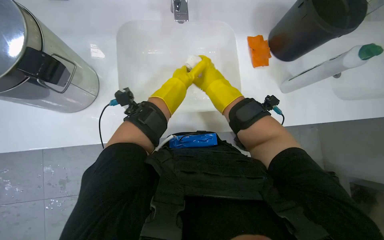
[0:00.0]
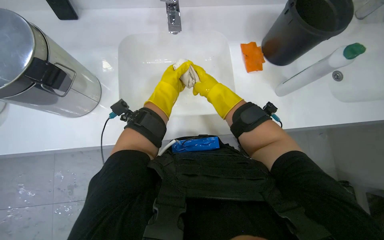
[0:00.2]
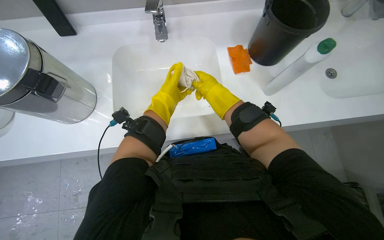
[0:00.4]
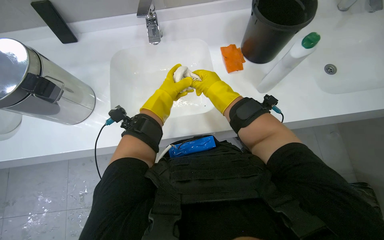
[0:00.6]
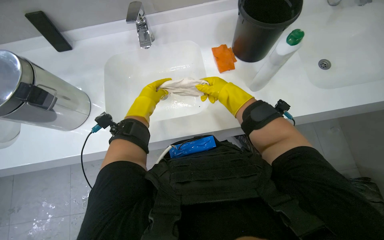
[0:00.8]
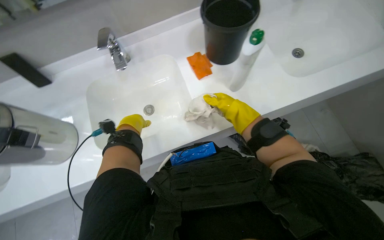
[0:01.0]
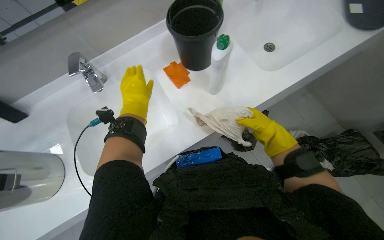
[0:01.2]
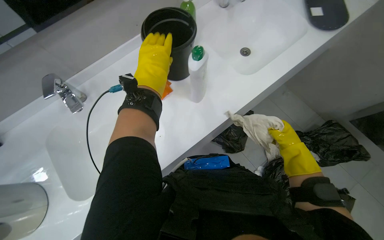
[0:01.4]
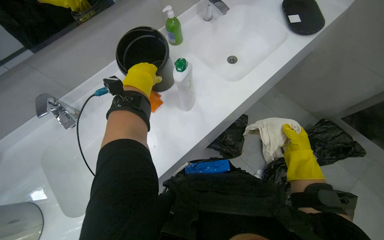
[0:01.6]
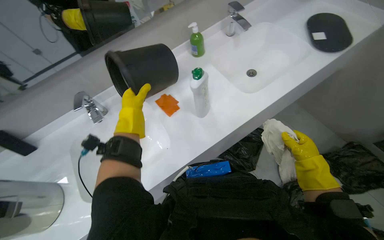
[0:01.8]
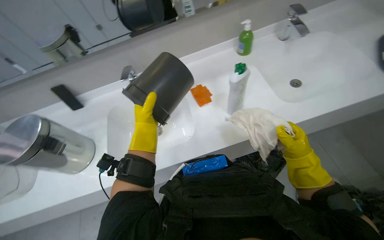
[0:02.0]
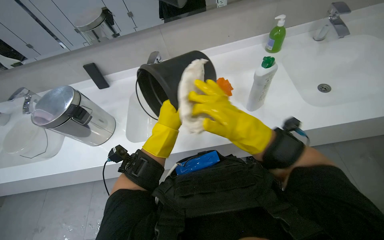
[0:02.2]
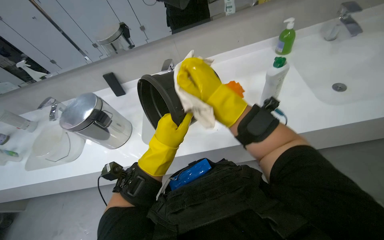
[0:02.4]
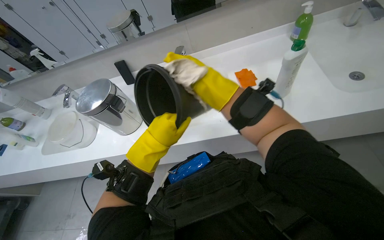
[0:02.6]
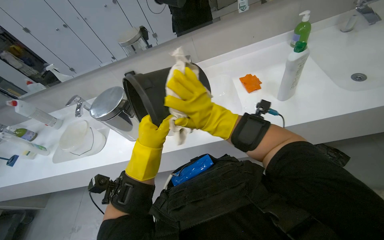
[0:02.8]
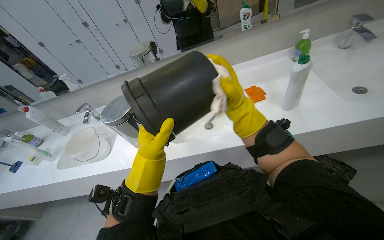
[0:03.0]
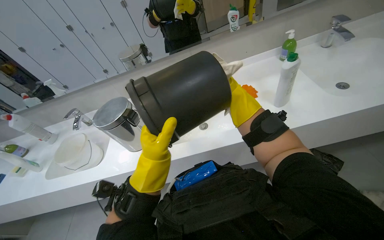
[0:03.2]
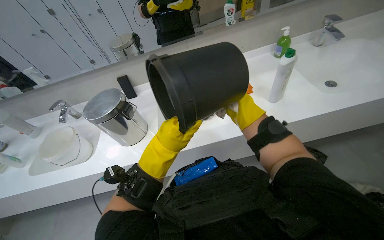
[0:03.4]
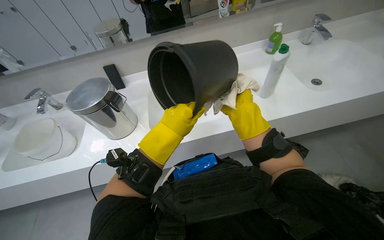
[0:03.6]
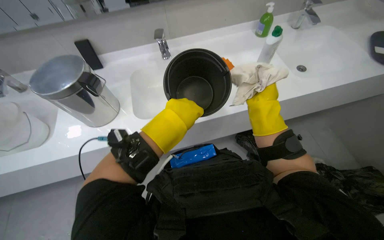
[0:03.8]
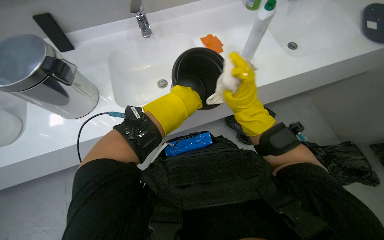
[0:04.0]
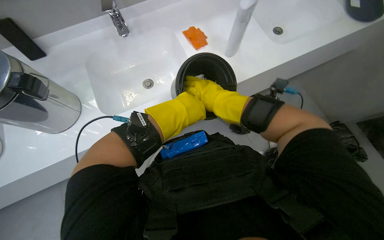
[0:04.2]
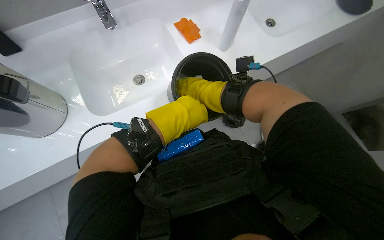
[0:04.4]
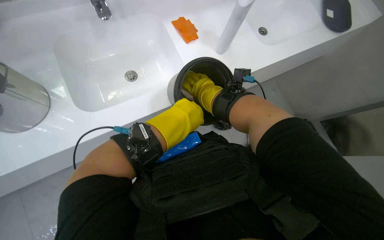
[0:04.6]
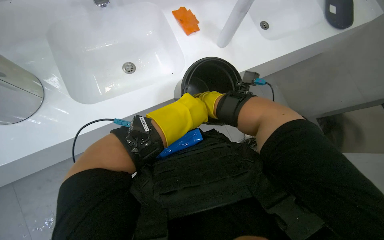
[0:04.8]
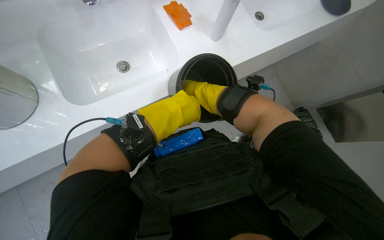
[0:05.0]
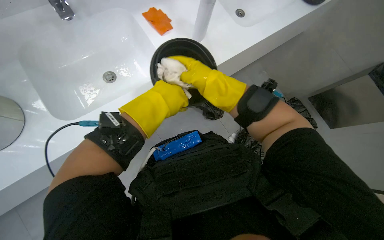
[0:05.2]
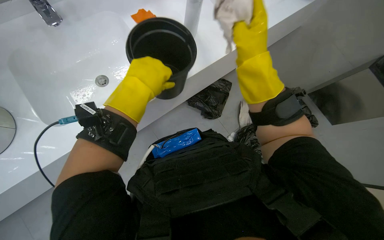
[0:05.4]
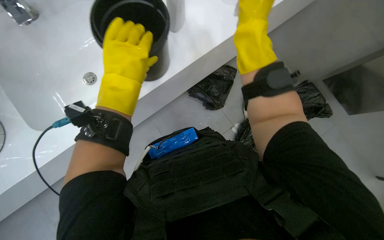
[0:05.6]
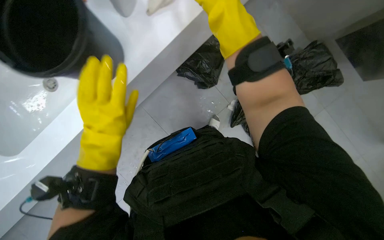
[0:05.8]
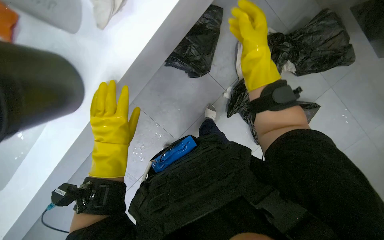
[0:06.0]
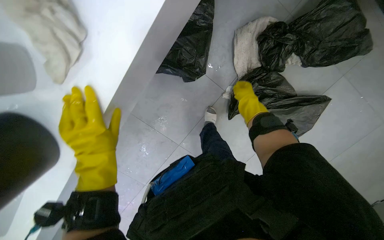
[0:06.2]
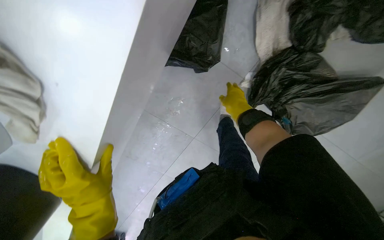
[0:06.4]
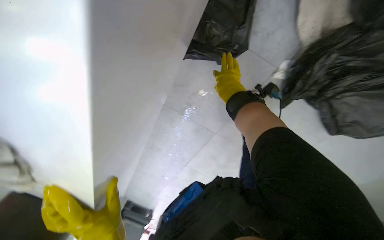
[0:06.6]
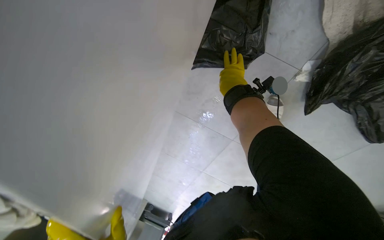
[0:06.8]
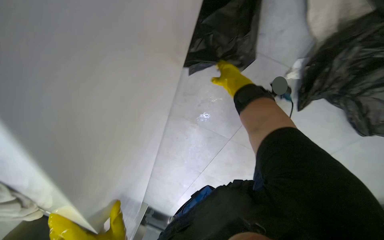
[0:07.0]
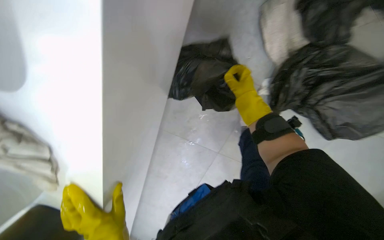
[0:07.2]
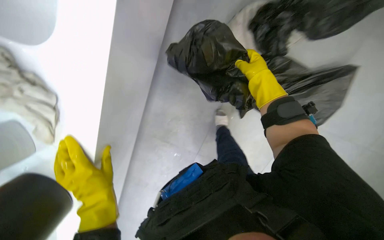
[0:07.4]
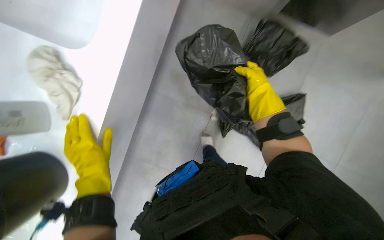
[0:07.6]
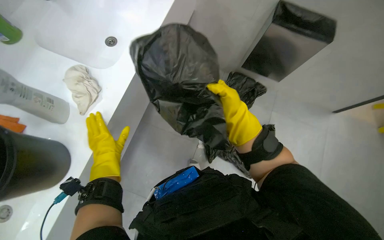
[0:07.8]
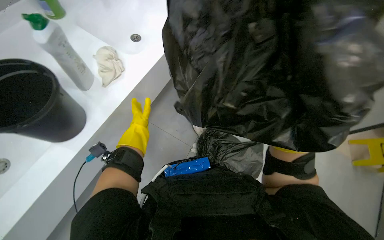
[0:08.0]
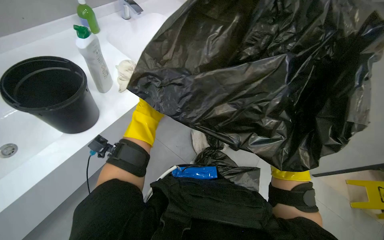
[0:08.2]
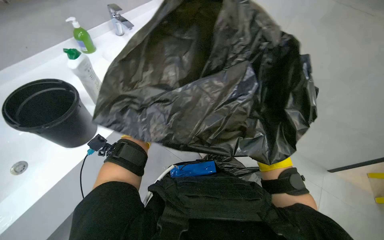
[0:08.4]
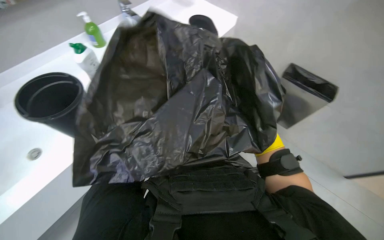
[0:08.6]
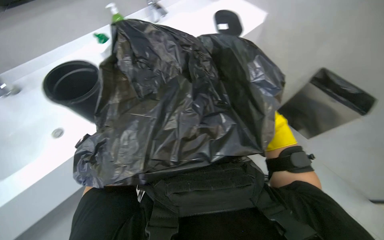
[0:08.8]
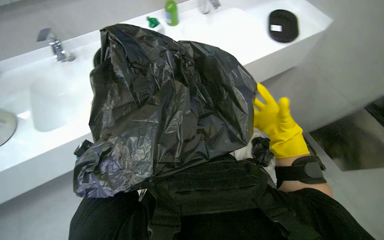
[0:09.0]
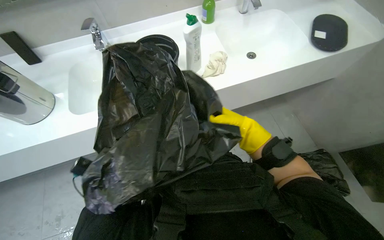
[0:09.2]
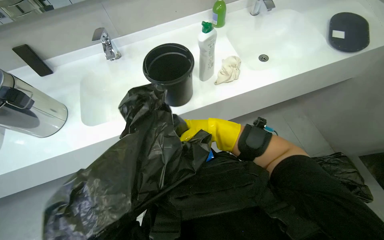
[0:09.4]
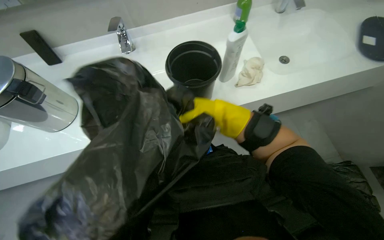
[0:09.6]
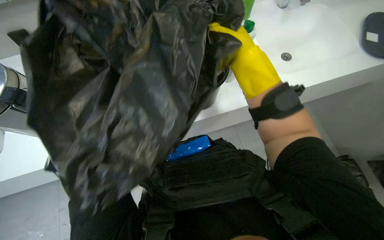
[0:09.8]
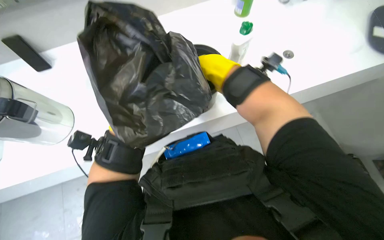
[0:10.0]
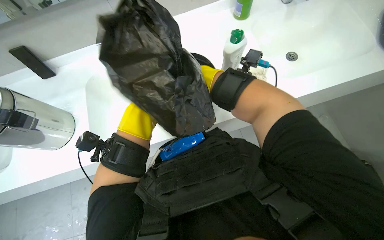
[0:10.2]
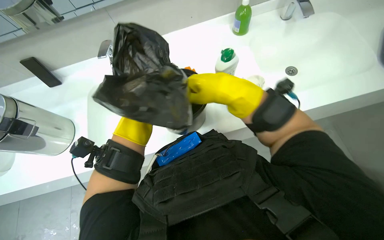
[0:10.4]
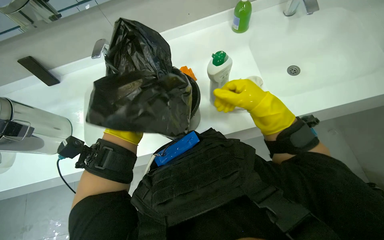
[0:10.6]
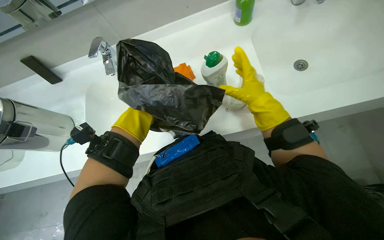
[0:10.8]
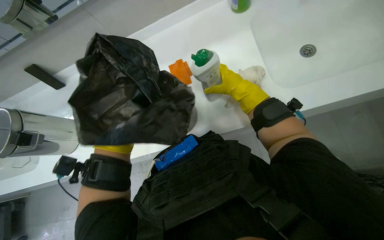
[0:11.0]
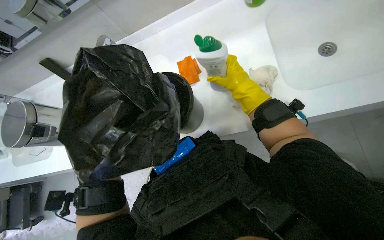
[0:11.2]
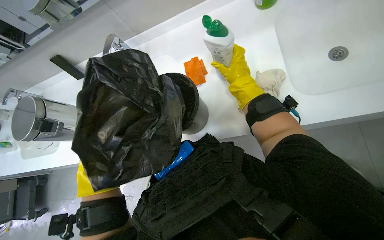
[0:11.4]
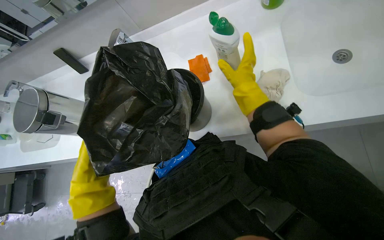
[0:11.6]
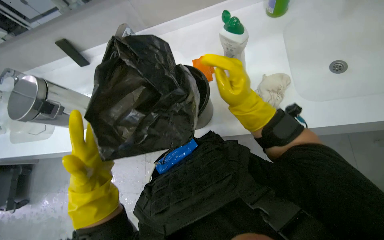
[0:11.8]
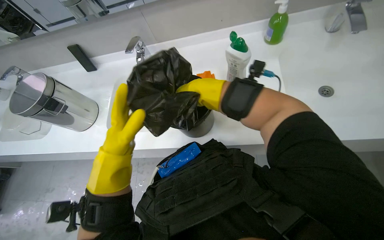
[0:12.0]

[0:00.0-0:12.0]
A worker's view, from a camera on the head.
Job: managing trash.
The whole recording: Cleaning and preparing a trash bucket. The worker wrings a cloth, lines a black bucket with a trash bag, cleans the bucket, and places the bag into a metal trash bin.
0:00.0 to 0:01.6: The wearer looks some 45 degrees further to the right. The wearer looks roughly 15 degrees further upward.
0:01.6 to 0:03.0: The head rotates roughly 40 degrees to the left. The view tilts some 10 degrees upward.
0:03.0 to 0:04.4: The head turns to the right by about 30 degrees. The view tilts about 20 degrees downward. The left hand moves to the right, roughly 20 cm.
0:04.4 to 0:06.0: The wearer looks about 15 degrees further to the right. The view tips downward by approximately 15 degrees. The right hand goes nearer and farther, some 25 cm each way, reversing 2 times, while the left hand heads farther from the camera, to the left and down the picture, covering about 25 cm.
0:06.0 to 0:07.6: The view tips upward by some 20 degrees.
0:07.6 to 0:09.0: The head rotates roughly 45 degrees to the right. The view tips upward by about 25 degrees.
0:09.0 to 0:10.4: The right hand is displaced to the left and up the picture by approximately 40 cm.

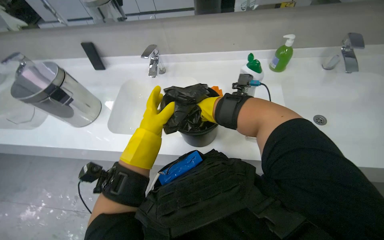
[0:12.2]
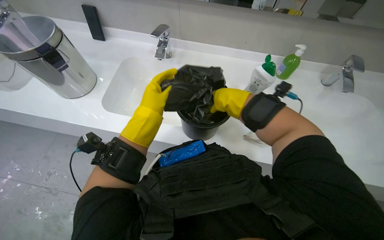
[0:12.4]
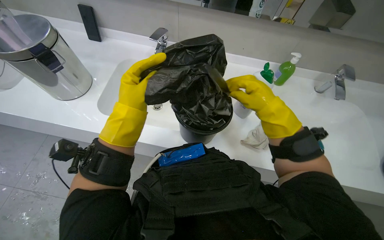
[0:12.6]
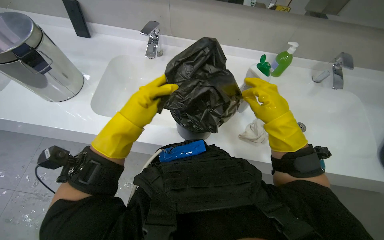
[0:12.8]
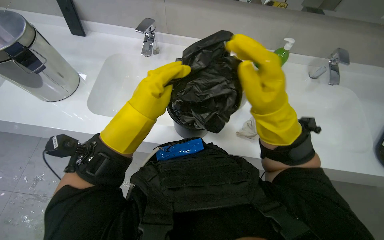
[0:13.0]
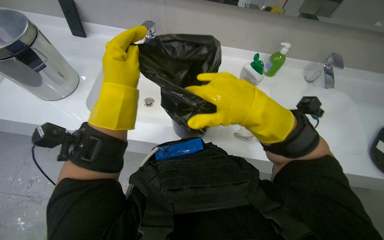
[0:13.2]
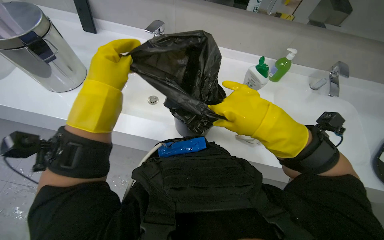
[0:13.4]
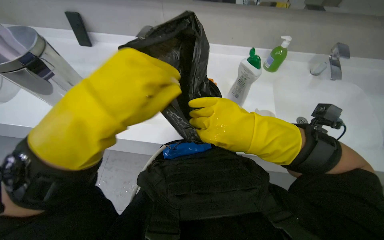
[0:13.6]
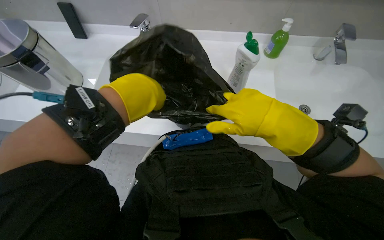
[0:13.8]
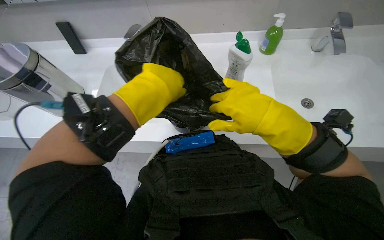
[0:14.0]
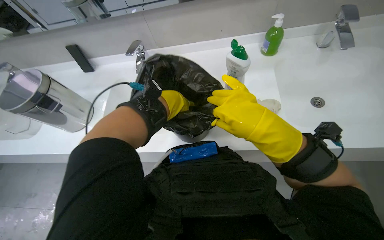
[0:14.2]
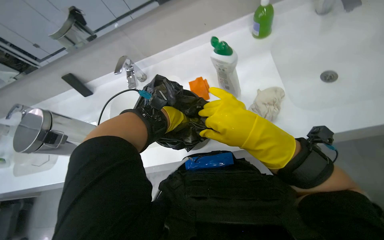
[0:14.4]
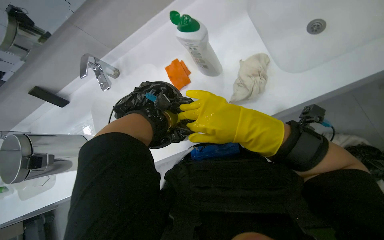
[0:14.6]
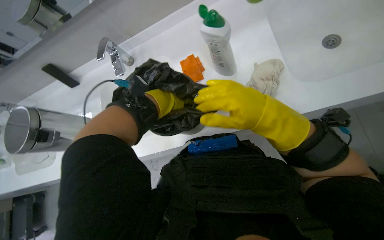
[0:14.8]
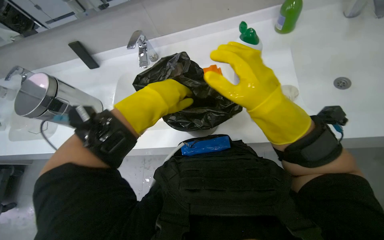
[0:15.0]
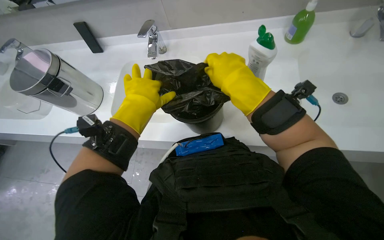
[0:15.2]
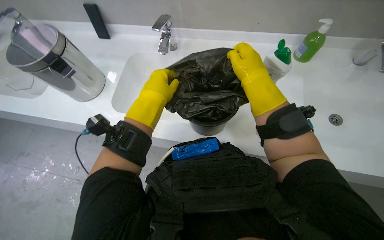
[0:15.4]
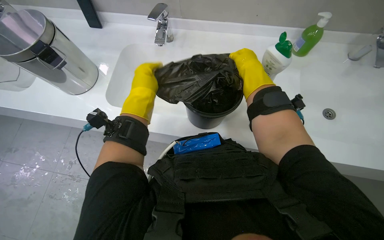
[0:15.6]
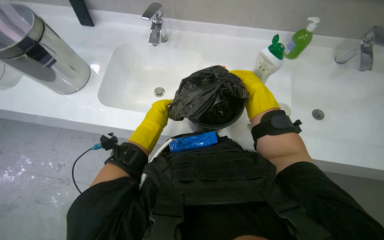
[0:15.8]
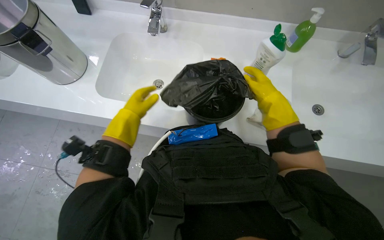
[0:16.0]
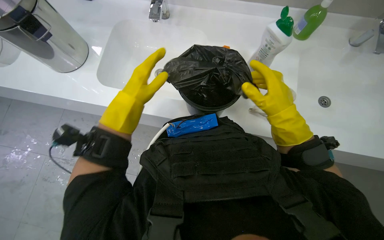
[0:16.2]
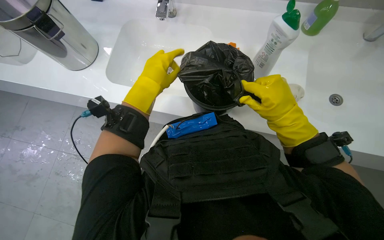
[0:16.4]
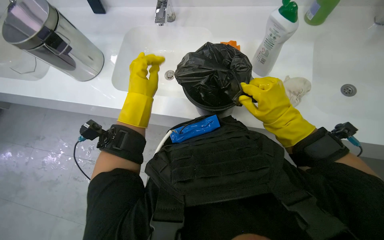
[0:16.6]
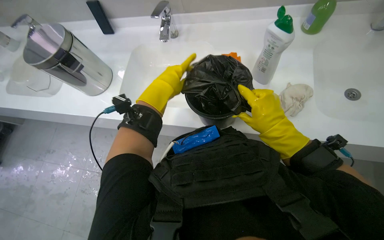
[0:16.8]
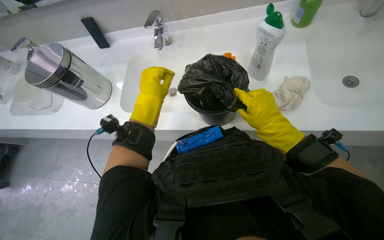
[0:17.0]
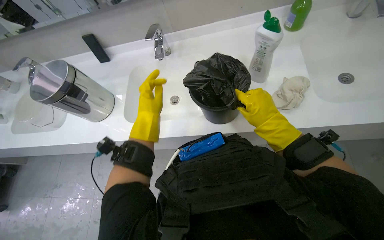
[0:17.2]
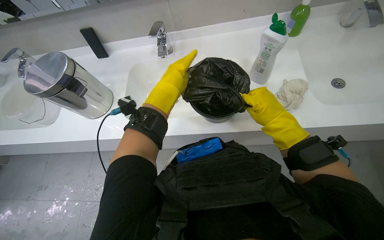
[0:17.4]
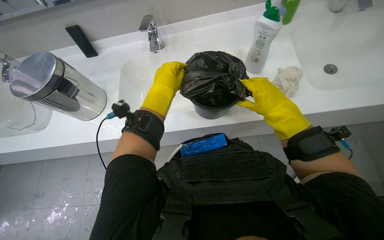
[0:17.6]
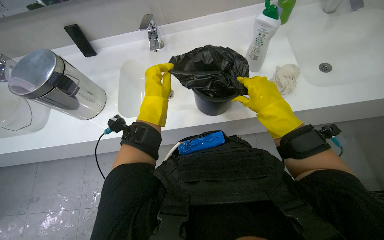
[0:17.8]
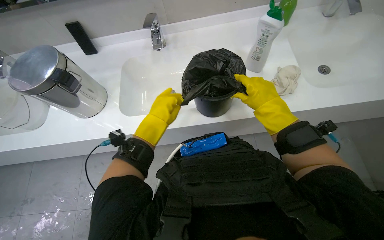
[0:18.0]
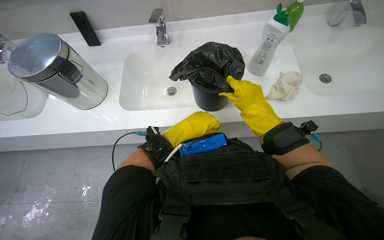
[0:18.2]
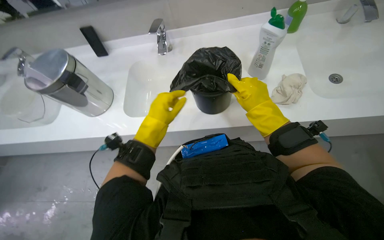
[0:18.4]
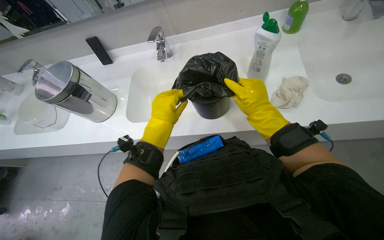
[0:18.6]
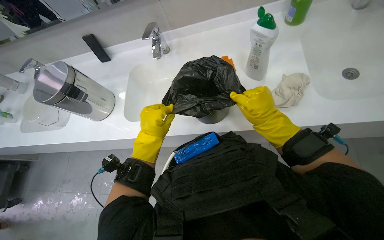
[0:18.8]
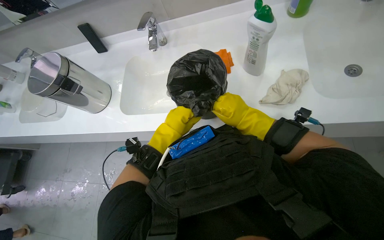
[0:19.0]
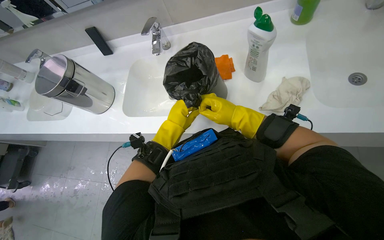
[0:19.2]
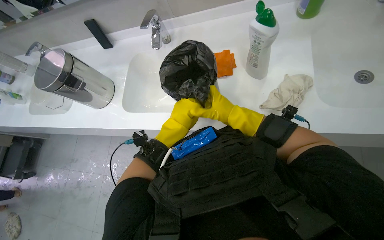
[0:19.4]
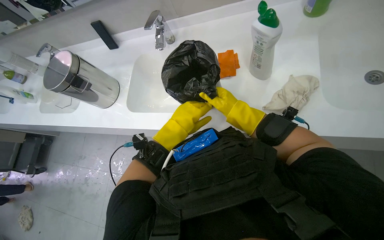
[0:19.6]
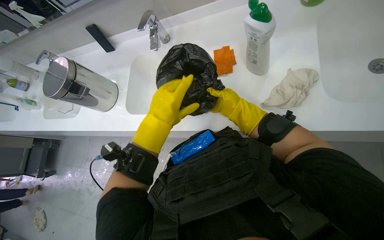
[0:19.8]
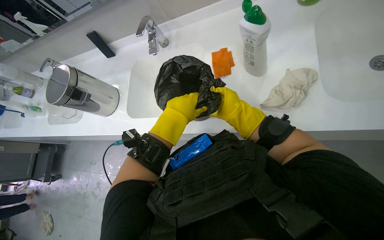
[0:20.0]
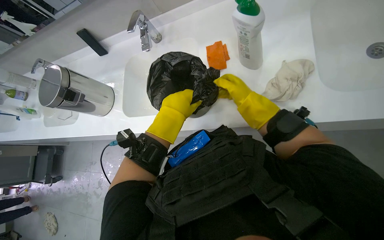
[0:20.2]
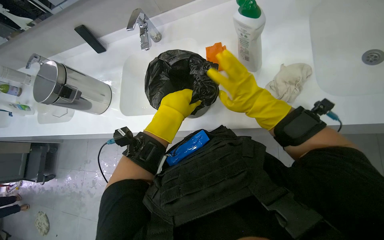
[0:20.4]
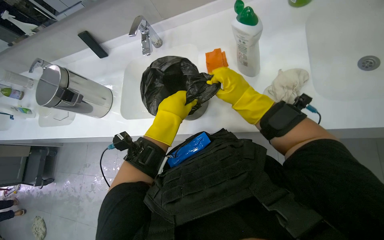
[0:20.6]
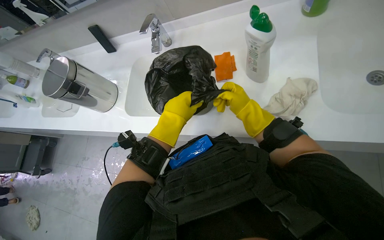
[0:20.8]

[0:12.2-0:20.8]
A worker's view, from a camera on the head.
Job: managing trash.
The whole recording: Cleaning and preparing a trash bucket. The worker wrings a cloth, lines a black bucket with a trash bag, cleans the bucket, and places the bag into a metal trash bin.
0:12.2 to 0:13.6: The right hand travels nearer to the camera and down the picture by about 20 cm. Meanwhile the left hand heads nearer to the camera, covering approximately 20 cm.
0:15.0 to 0:16.6: The left hand moves roughly 15 cm farther from the camera and comes back. Meanwhile the right hand heads farther from the camera, covering about 10 cm.
0:16.6 to 0:18.0: The left hand moves nearer and farther over about 10 cm, changing direction 2 times.
0:18.0 to 0:19.4: The left hand moves to the right, about 15 cm.
0:19.4 to 0:20.8: The right hand moves some 10 cm farther from the camera and comes back.
